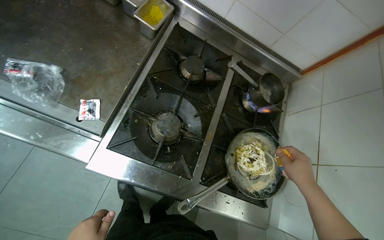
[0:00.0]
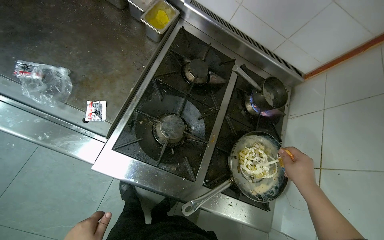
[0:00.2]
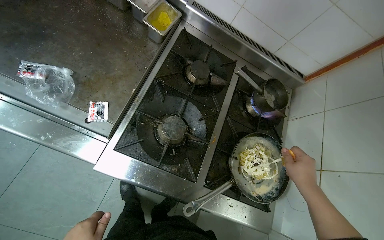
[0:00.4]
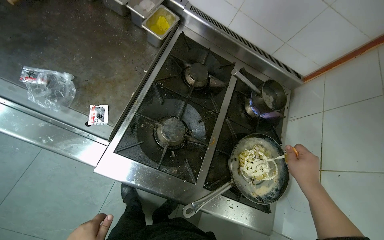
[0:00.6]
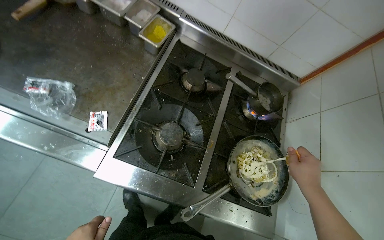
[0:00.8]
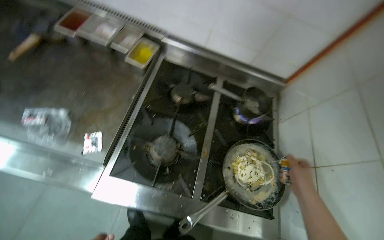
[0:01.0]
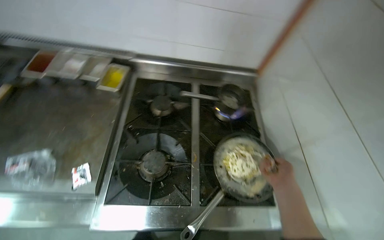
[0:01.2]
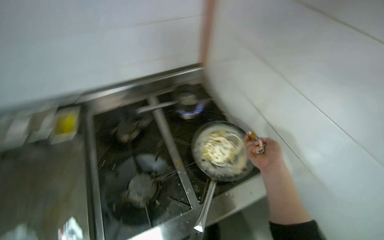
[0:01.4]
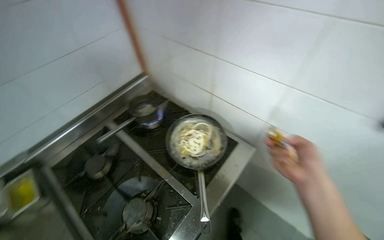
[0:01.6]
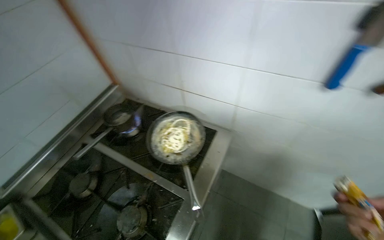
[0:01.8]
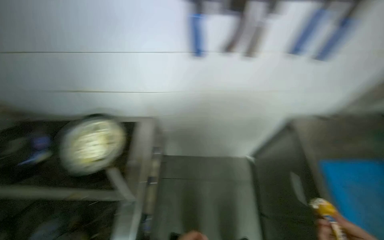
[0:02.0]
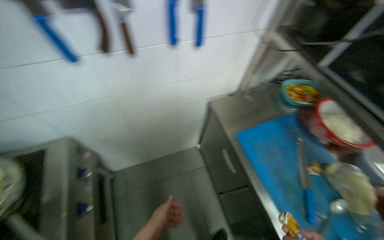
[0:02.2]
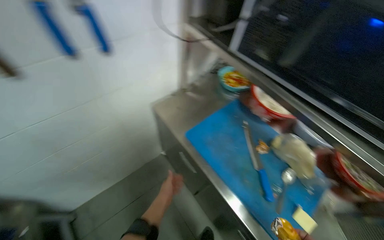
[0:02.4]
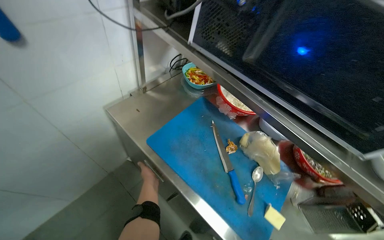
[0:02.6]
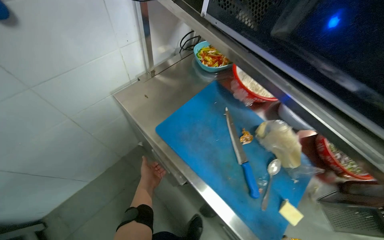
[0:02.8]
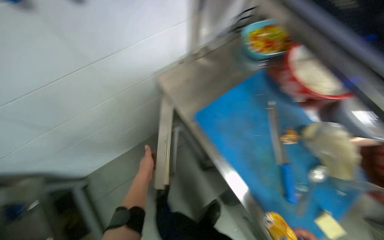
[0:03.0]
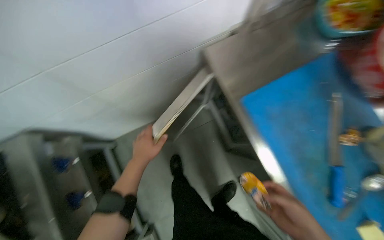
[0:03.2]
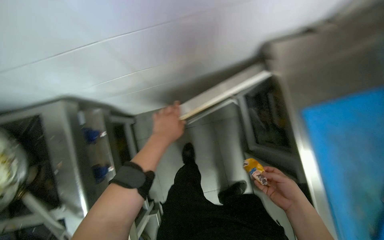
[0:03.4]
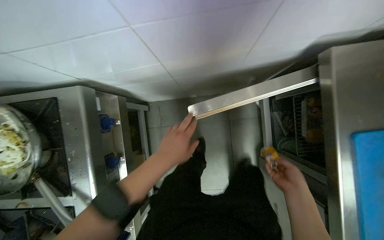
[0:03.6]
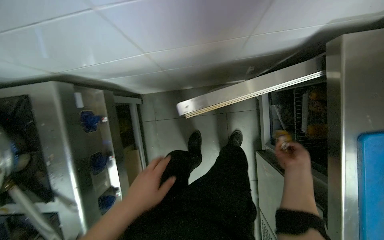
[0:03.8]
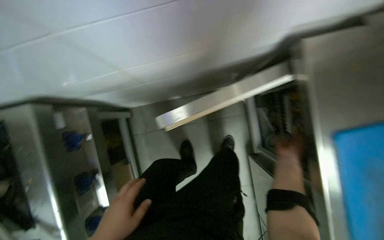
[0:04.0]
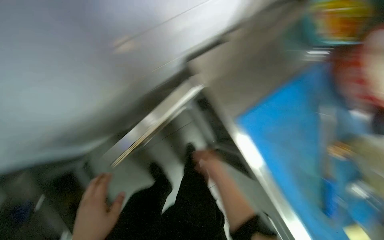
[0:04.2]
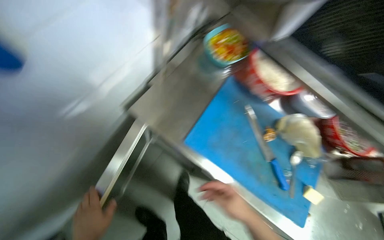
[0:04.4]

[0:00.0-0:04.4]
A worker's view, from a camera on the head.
Job: cooking food.
The whole recording: Cooking pasta with various ingredients. The worker adds noodles, mushrooms, chicken, and sauce to a pan and stirs the ingredients on the stove.
0:00.0 to 0:01.4: The view tips upward by some 15 degrees. Everything in view rotates approximately 45 degrees counterclockwise.
0:01.4 to 0:03.0: The wearer moves some 60 cm. The head rotates about 80 degrees to the right. The wearer looks approximately 15 degrees further downward.
0:03.0 to 0:04.4: The wearer's head swings approximately 20 degrees to the right.

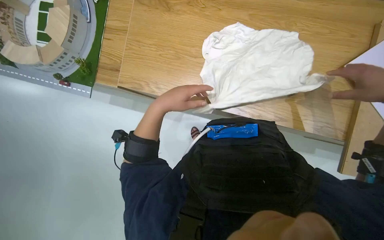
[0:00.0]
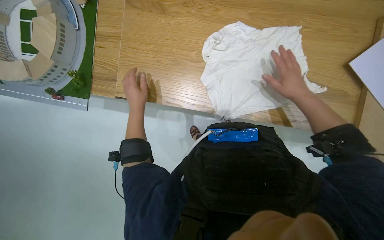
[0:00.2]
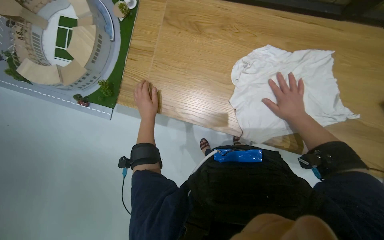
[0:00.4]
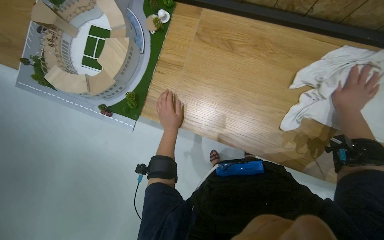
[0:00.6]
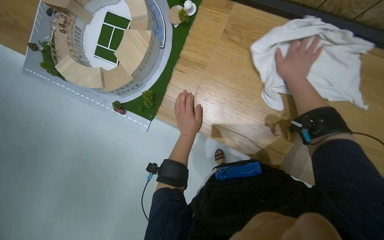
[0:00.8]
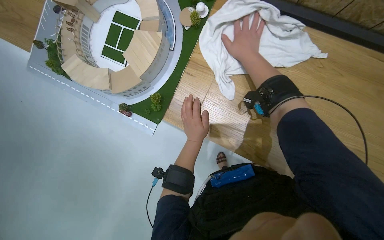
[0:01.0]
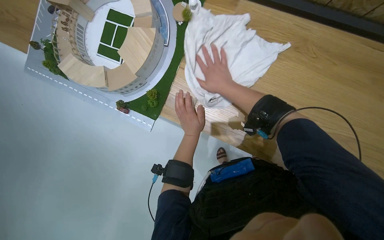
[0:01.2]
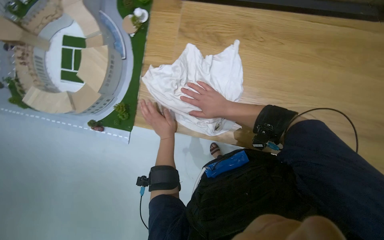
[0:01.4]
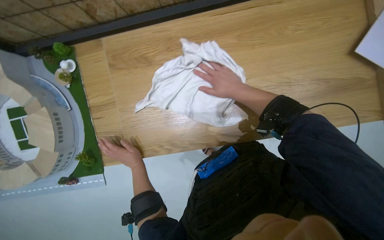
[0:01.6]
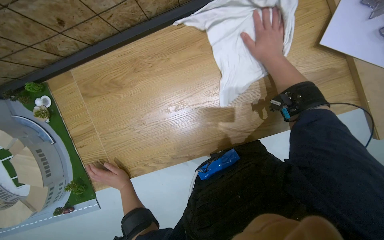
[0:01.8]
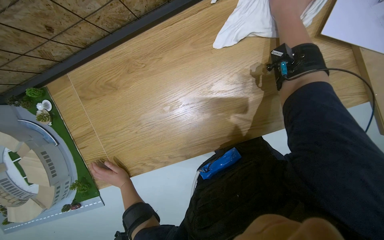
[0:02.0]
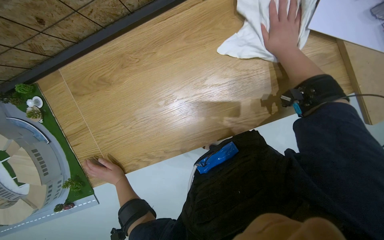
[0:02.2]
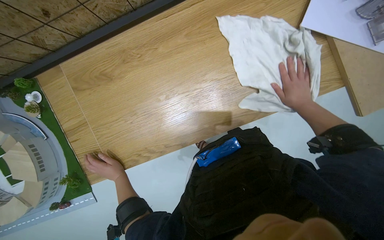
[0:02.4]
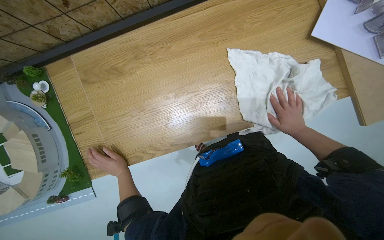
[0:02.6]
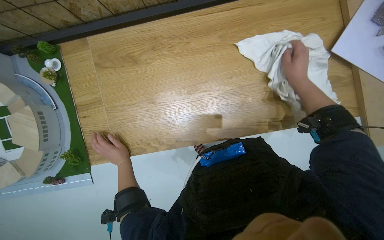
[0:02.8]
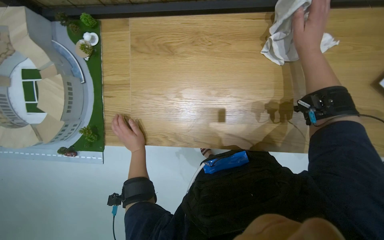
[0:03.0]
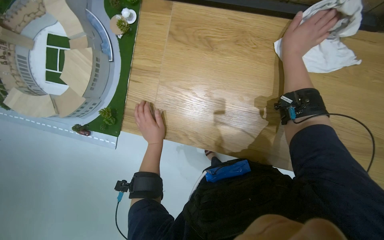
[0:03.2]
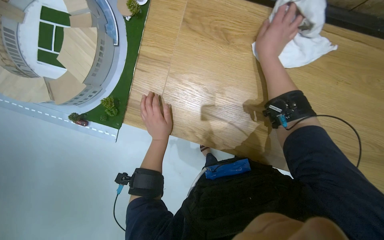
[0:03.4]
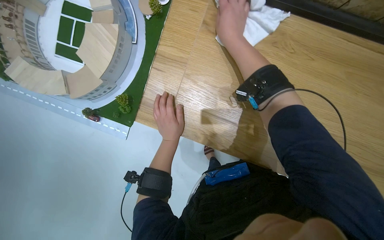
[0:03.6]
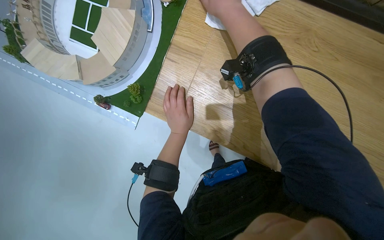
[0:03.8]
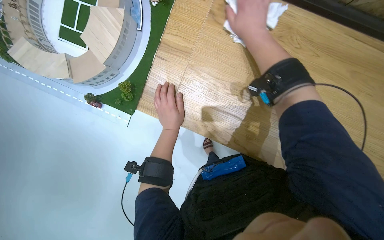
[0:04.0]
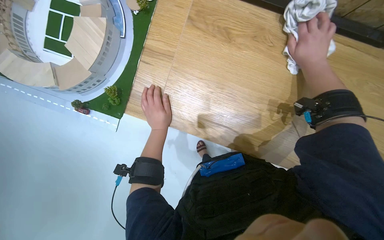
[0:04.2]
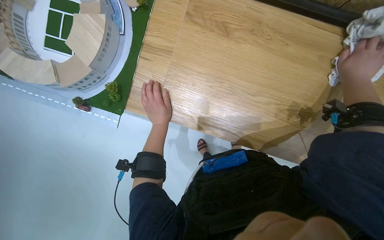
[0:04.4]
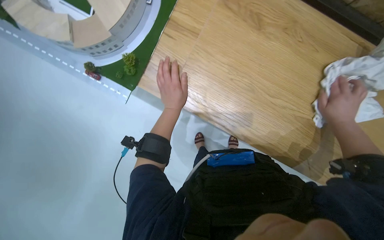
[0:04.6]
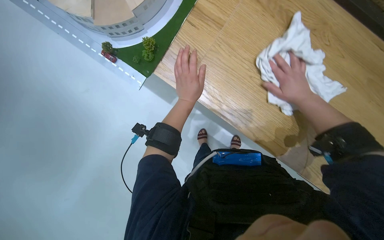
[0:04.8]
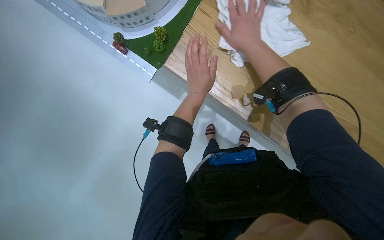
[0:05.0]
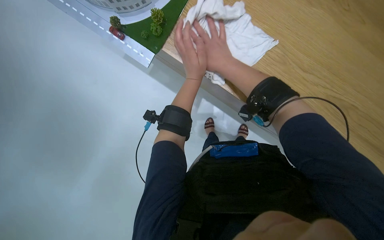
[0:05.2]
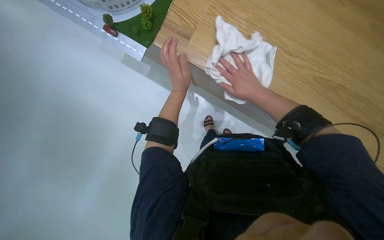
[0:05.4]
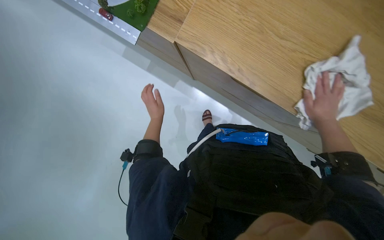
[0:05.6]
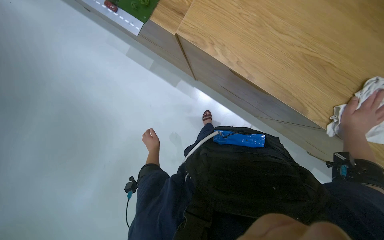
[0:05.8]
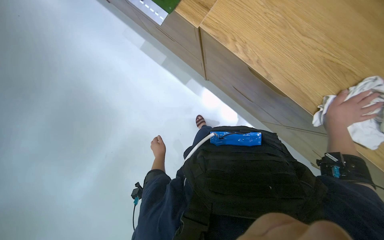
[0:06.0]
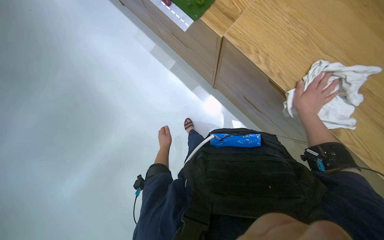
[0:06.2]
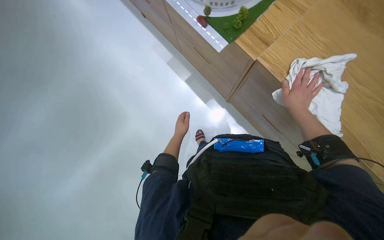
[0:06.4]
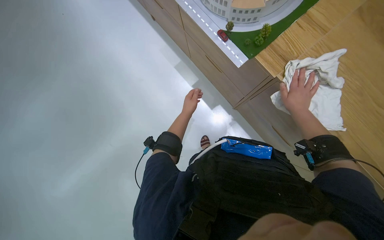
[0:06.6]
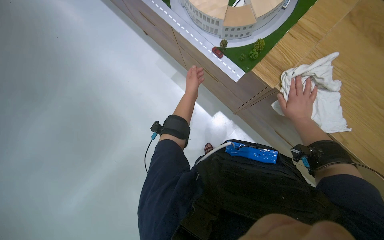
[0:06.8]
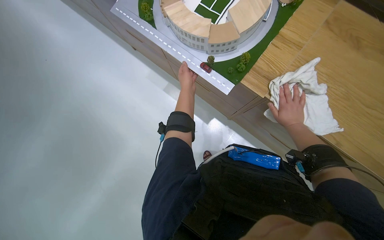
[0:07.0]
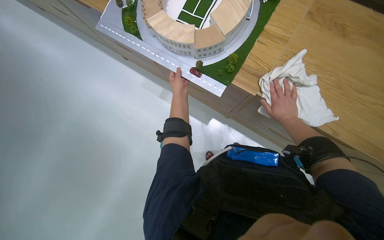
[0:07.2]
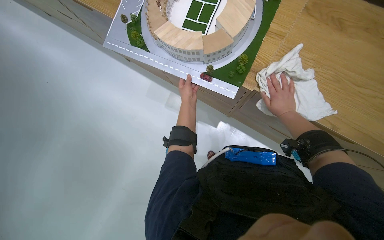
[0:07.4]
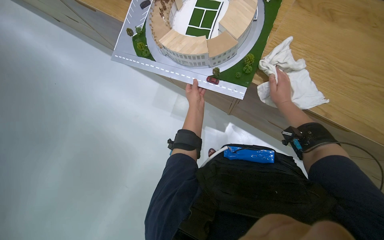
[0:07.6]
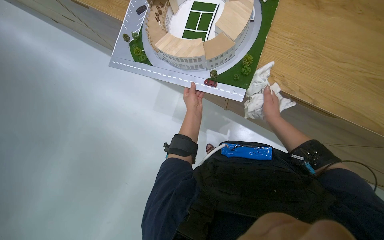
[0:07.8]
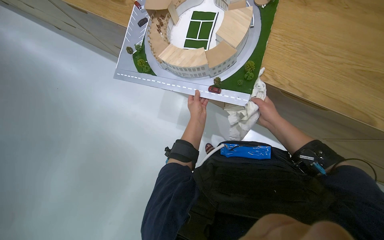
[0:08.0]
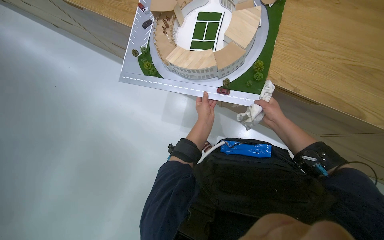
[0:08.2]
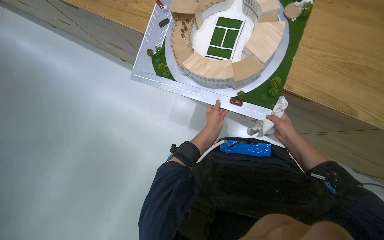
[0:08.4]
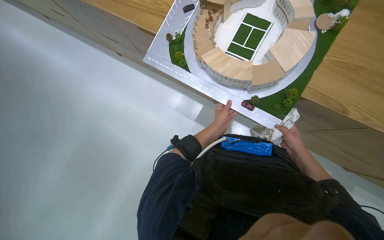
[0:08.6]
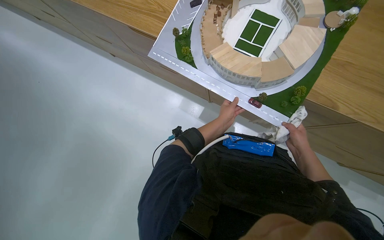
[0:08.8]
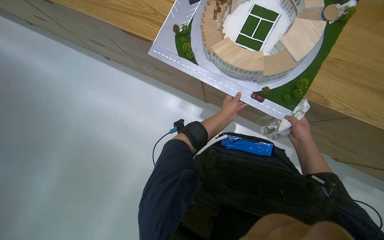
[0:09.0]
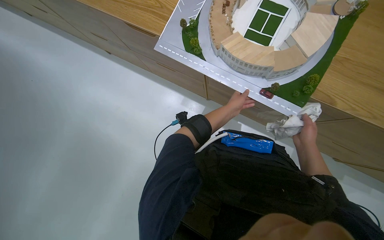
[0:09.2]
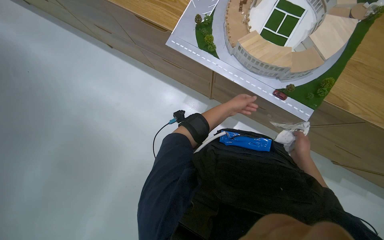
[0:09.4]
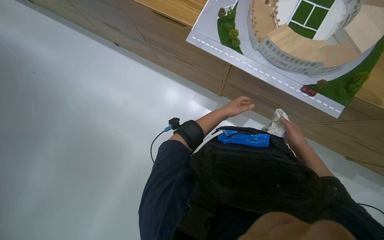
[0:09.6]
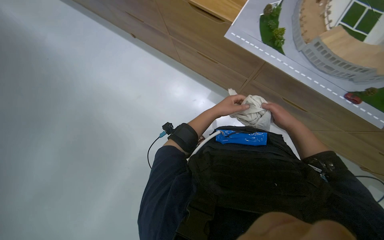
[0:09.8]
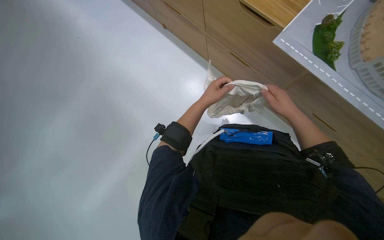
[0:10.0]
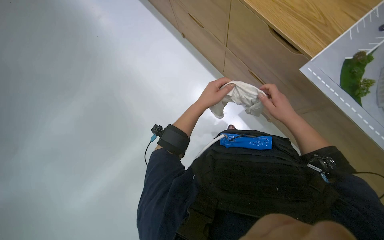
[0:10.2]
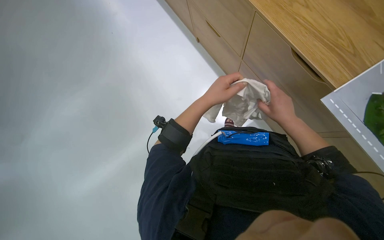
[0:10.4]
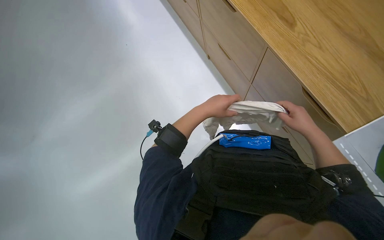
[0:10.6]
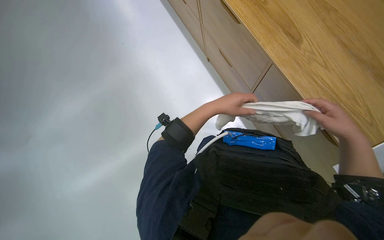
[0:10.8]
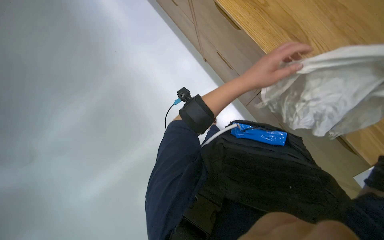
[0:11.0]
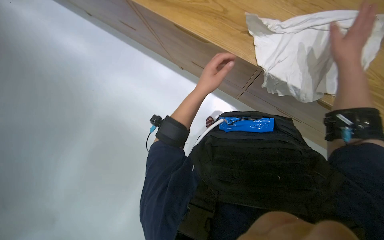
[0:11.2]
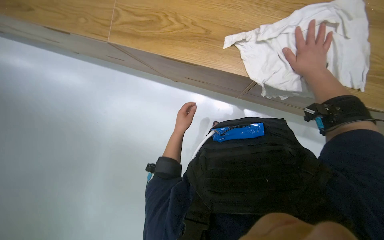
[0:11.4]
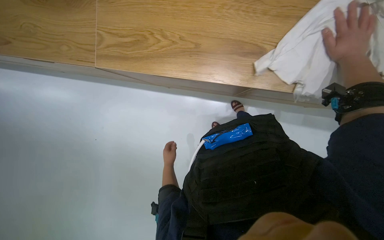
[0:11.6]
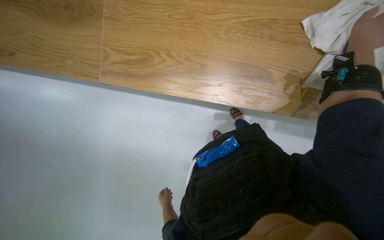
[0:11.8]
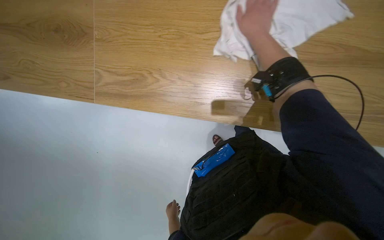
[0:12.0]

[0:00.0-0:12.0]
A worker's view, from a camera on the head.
Job: wiping surfaces.
The whole recording: Wiping wooden table. The worker wipes a wooden table surface with a white cloth.
0:00.0 to 0:01.6: The scene turns roughly 25 degrees counterclockwise in the picture.
0:01.6 to 0:03.0: The right hand swings up and down the picture, some 30 cm each way, with 2 reversals.
0:04.4 to 0:06.0: The left hand heads down the picture and farther from the camera, covering roughly 50 cm; the right hand goes roughly 20 cm down the picture, and travels to the left and back again, roughly 50 cm each way.
0:06.0 to 0:07.6: The left hand travels up the picture by approximately 50 cm; the right hand travels to the left and up the picture by approximately 50 cm.
0:09.0 to 0:10.4: The wearer moves approximately 60 cm. The scene rotates clockwise by roughly 25 degrees.
0:10.4 to 0:12.0: The left hand goes some 30 cm farther from the camera, down the picture and to the left.

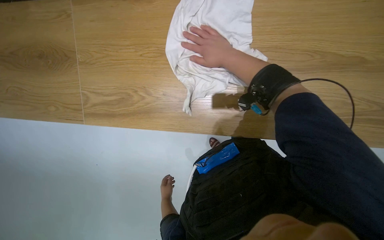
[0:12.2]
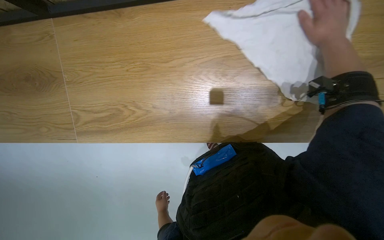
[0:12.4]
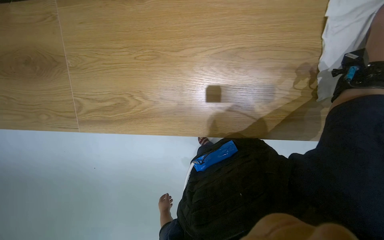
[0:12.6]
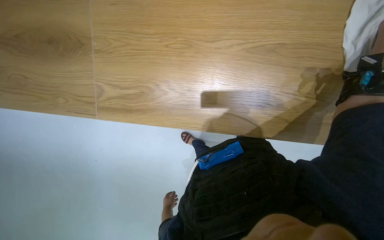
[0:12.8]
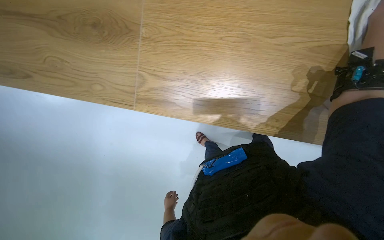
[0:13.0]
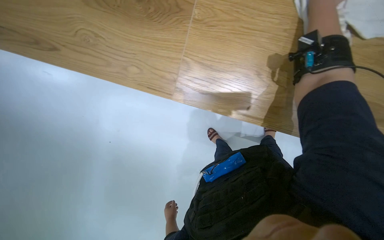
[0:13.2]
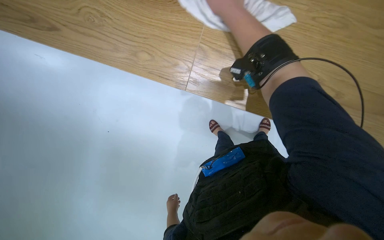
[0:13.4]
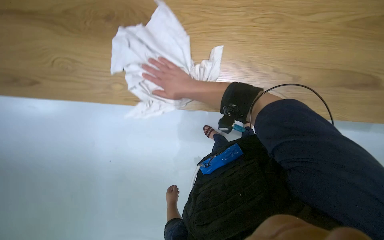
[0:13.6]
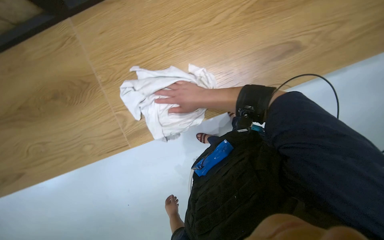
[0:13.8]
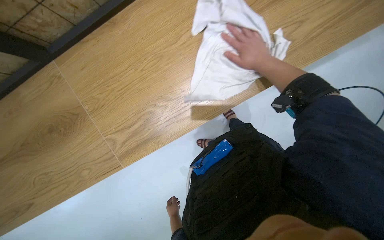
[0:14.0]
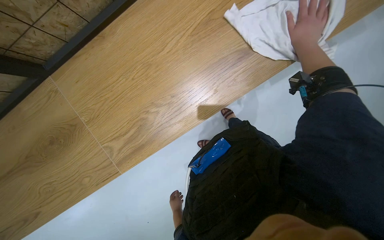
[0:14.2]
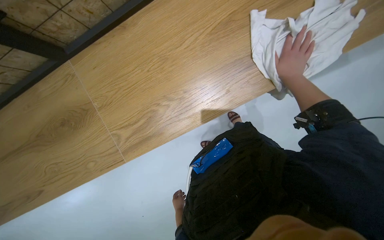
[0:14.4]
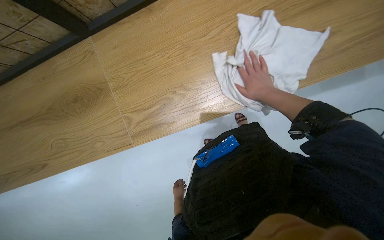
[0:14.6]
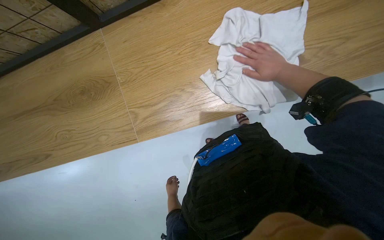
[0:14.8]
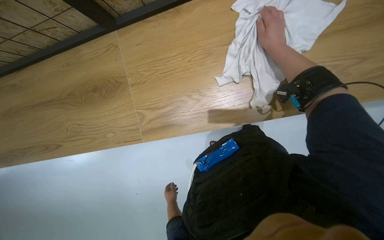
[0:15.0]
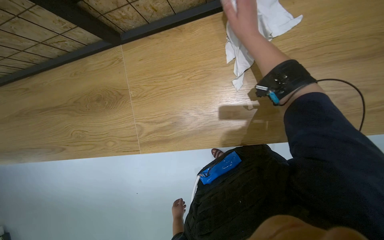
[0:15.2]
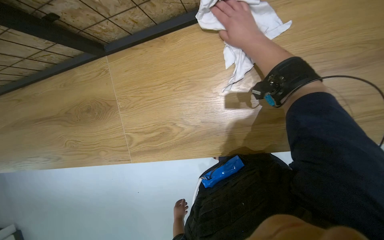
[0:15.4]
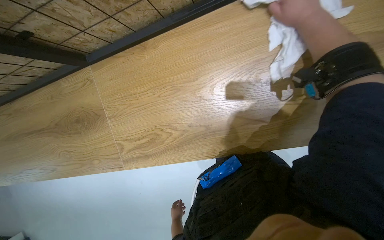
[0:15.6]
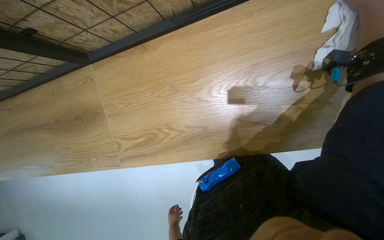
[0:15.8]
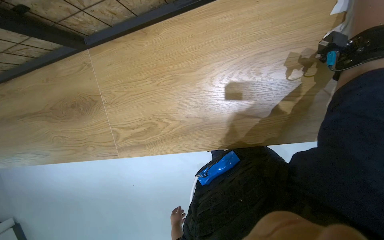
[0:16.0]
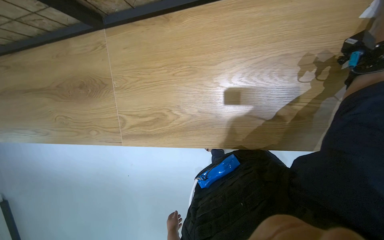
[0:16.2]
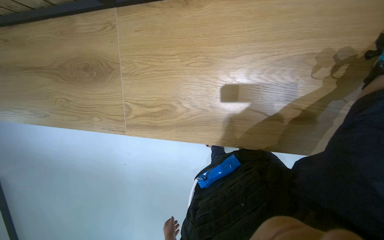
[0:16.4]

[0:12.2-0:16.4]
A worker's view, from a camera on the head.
Job: wiping surfaces.
The whole recording: Wiping wooden table. The worker wipes a wooden table surface with a white cloth.
0:12.2 to 0:13.6: The camera travels to the left, roughly 60 cm. The camera is aimed some 15 degrees further to the right.
0:15.0 to 0:16.4: The left hand heads nearer to the camera and down the picture, covering roughly 15 cm.
